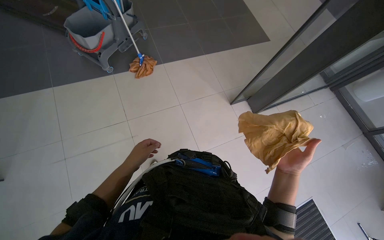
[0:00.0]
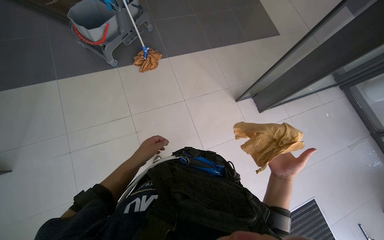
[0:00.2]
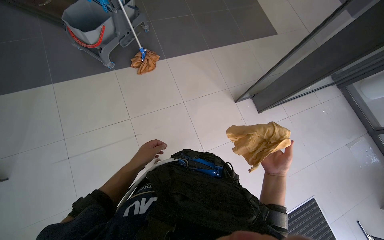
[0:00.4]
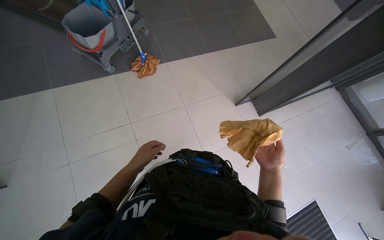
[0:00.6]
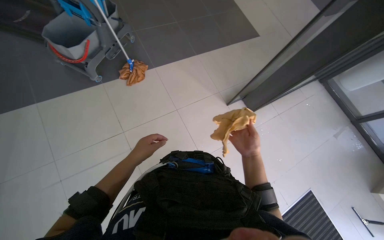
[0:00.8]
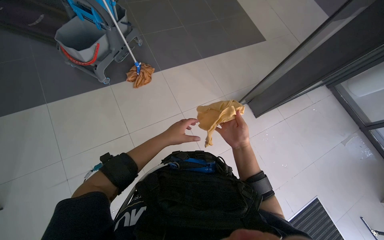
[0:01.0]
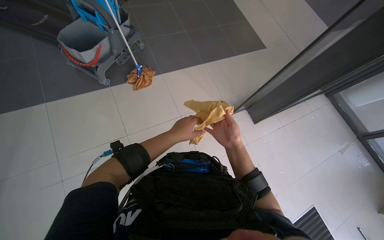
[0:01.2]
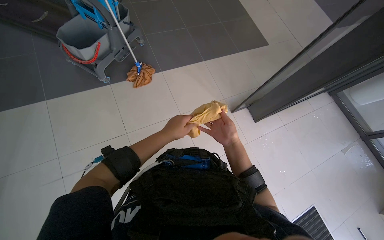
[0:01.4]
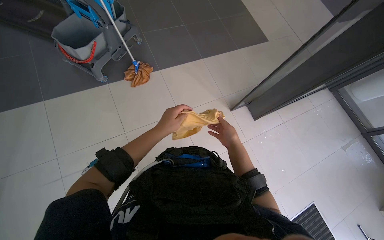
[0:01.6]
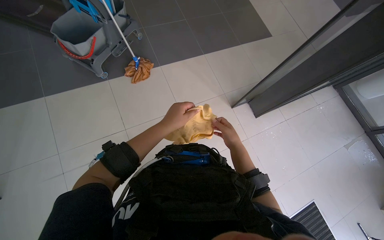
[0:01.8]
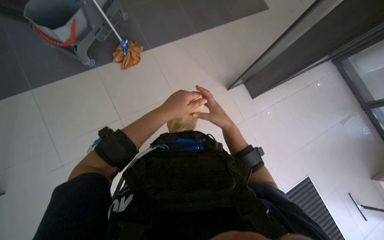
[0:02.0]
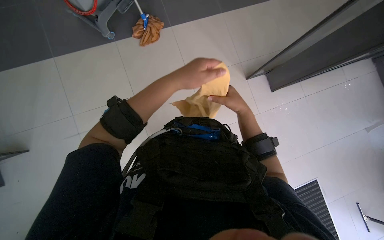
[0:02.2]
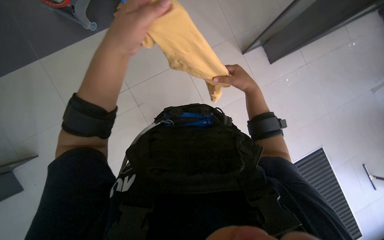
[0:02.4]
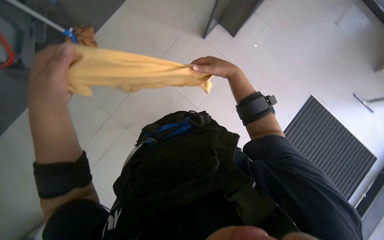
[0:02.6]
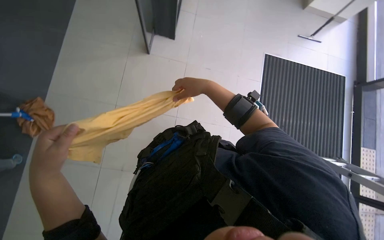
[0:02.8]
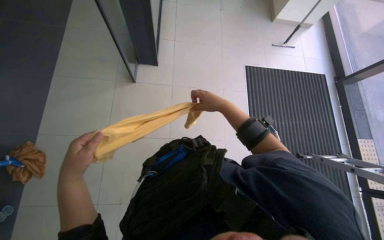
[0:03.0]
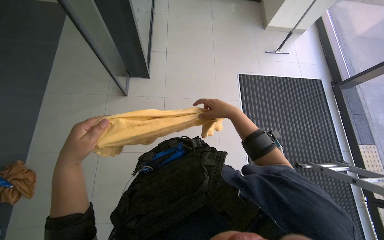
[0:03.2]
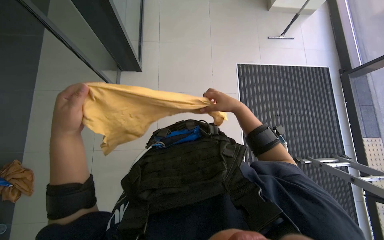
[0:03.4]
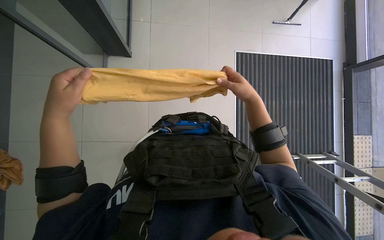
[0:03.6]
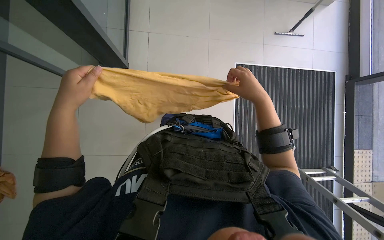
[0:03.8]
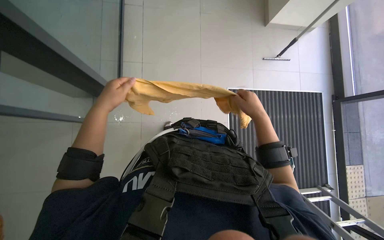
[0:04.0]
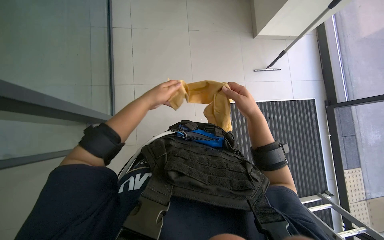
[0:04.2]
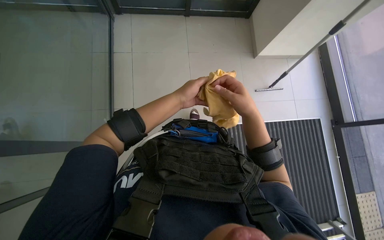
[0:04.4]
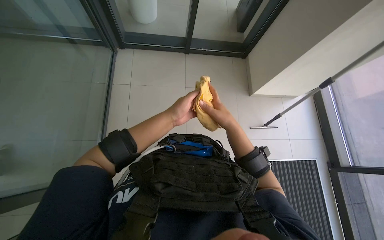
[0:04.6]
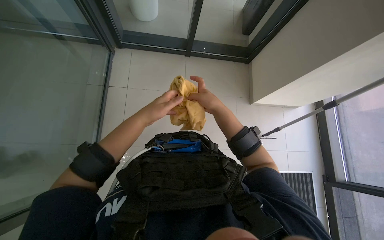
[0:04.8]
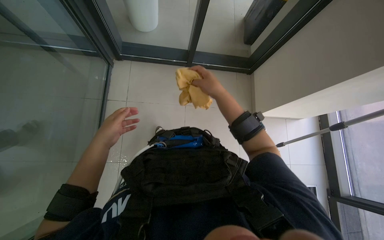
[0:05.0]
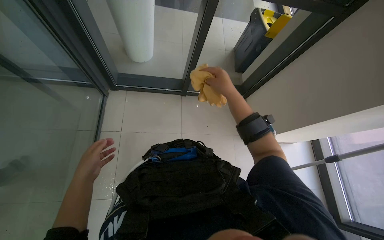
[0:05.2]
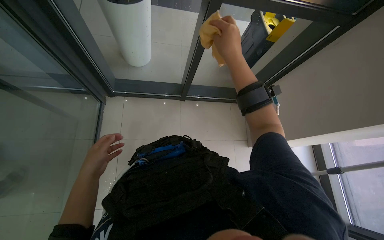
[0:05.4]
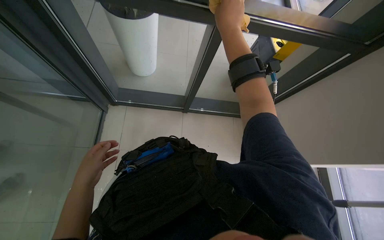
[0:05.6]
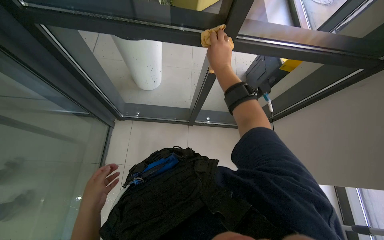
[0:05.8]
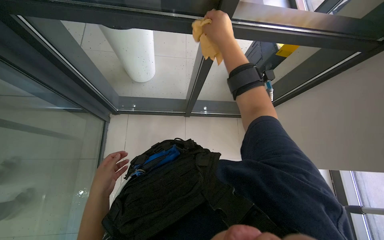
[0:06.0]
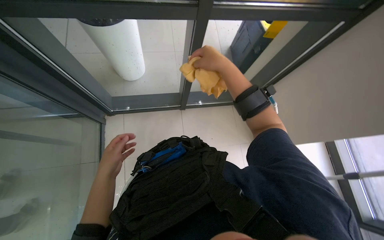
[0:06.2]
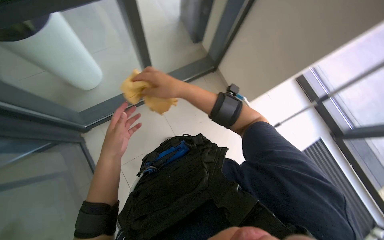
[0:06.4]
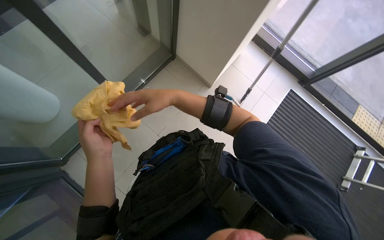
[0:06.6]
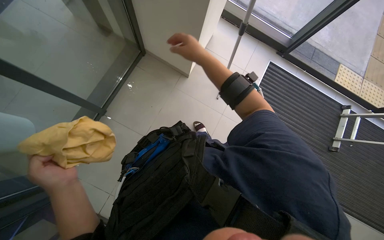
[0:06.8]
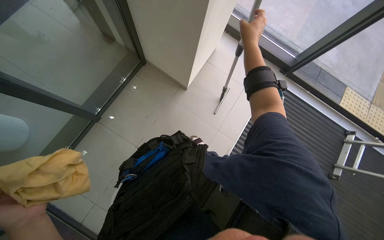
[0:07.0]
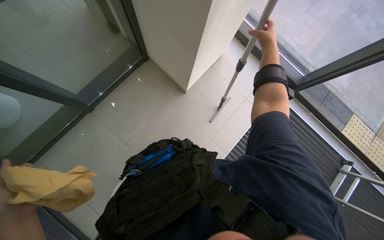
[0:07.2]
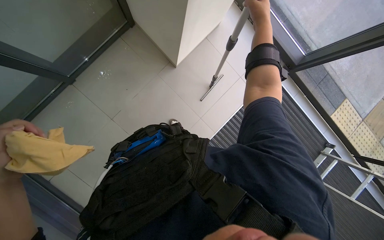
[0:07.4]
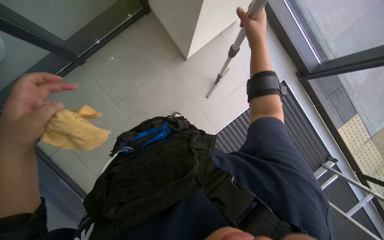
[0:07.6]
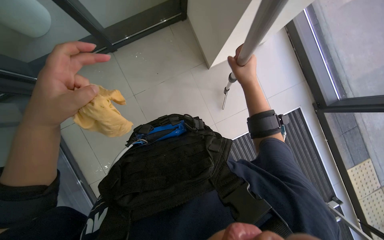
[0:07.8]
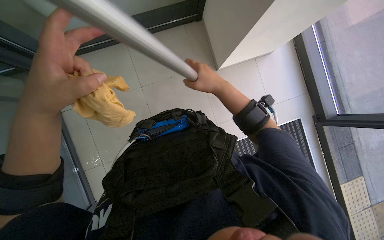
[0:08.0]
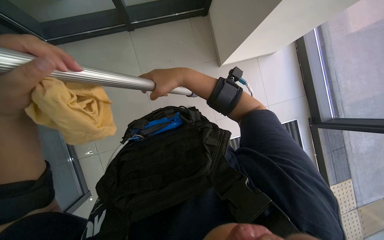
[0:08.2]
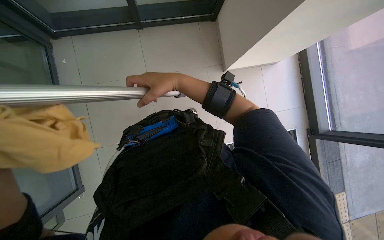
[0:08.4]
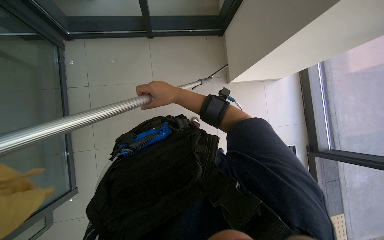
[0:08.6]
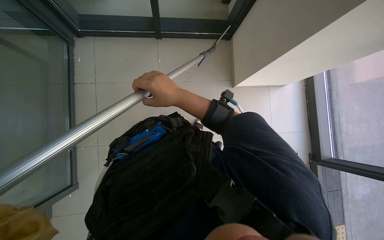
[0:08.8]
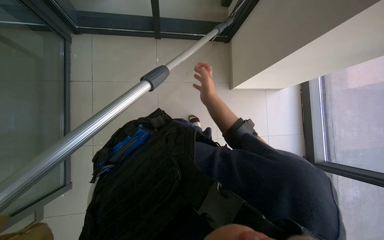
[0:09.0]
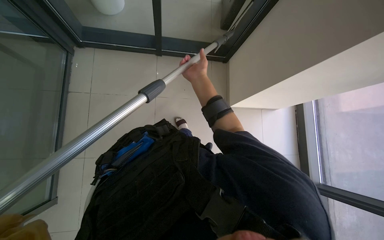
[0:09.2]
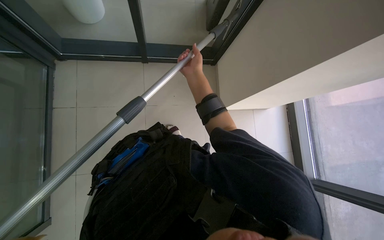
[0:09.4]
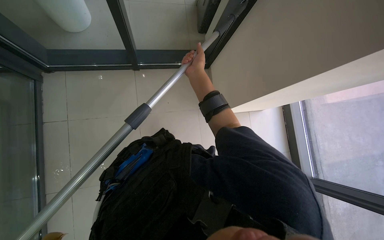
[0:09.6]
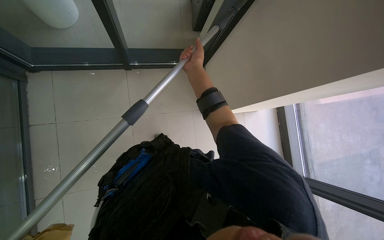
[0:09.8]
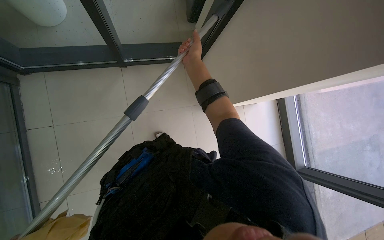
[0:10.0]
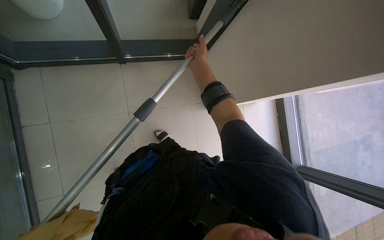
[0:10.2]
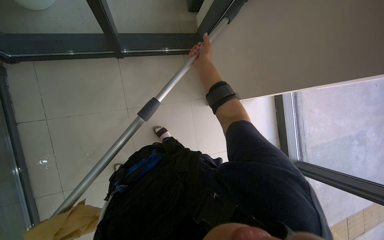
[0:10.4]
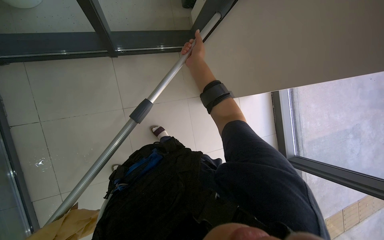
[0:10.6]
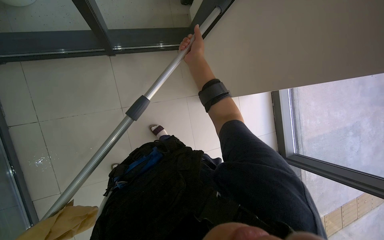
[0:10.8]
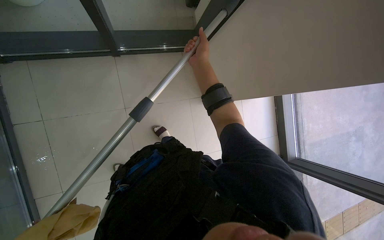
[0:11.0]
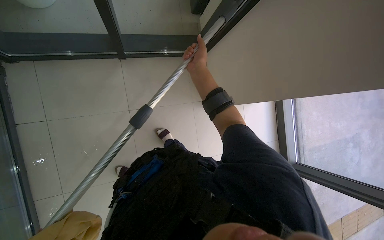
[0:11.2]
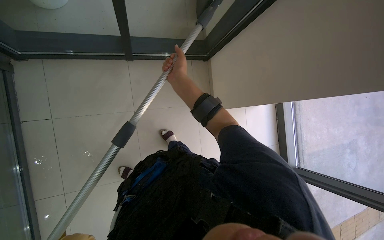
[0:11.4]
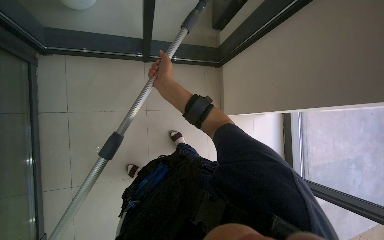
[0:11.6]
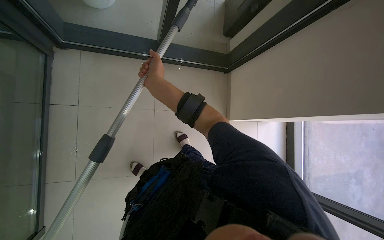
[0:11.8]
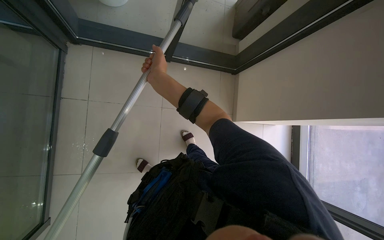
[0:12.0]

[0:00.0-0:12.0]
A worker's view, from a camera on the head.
Job: cleaning windows.
The whole recording: Cleaning glass. The worker uses an extended squeegee pole to clean the upper section of a glass.
0:00.0 to 0:01.6: The right hand travels farther from the camera, to the left and up the picture by some 30 cm. The left hand travels up the picture and to the right by approximately 25 cm.
0:01.6 to 0:03.0: The camera pitches downward, by about 15 degrees. Everything in view rotates some 40 degrees counterclockwise.
0:04.4 to 0:06.0: The view tilts approximately 20 degrees upward. The left hand goes approximately 15 cm to the left. Meanwhile the right hand shifts approximately 50 cm up the picture.
0:06.0 to 0:07.6: The wearer's head swings roughly 35 degrees to the right. The view tilts some 30 degrees downward.
0:07.6 to 0:09.0: The scene turns approximately 35 degrees clockwise in the picture. The right hand heads to the left, covering roughly 25 cm.
0:09.0 to 0:10.4: The right hand moves up the picture and farther from the camera, about 20 cm.
0:10.4 to 0:12.0: The right hand moves to the left and nearer to the camera, roughly 25 cm.

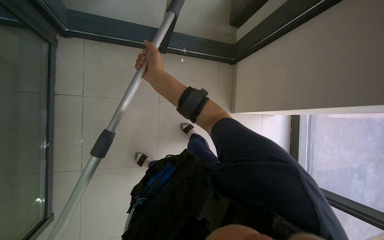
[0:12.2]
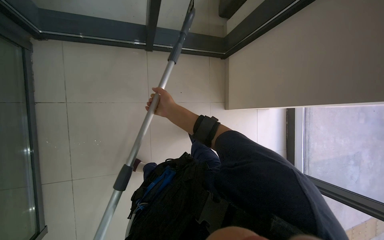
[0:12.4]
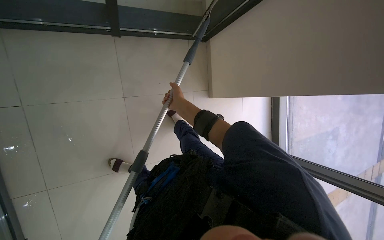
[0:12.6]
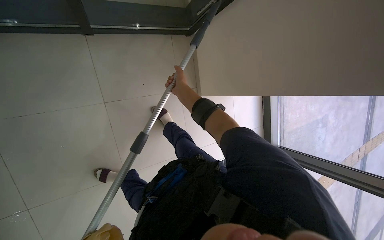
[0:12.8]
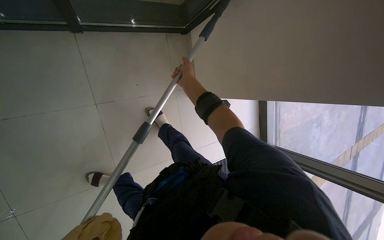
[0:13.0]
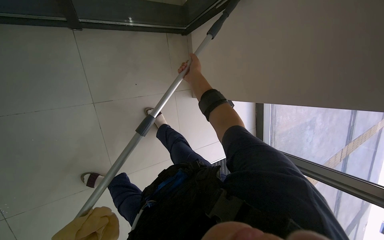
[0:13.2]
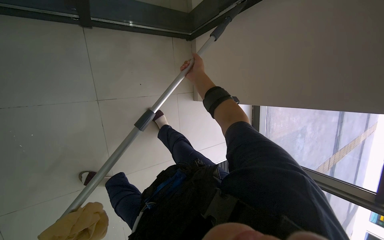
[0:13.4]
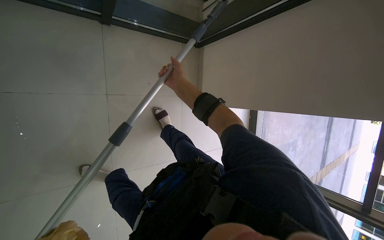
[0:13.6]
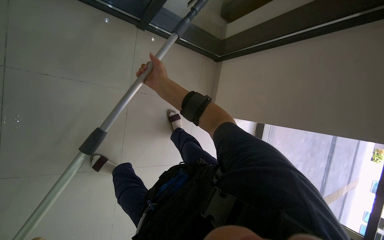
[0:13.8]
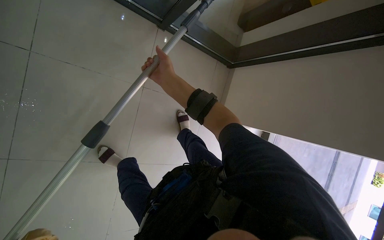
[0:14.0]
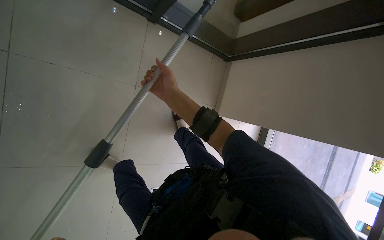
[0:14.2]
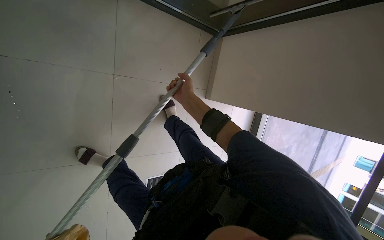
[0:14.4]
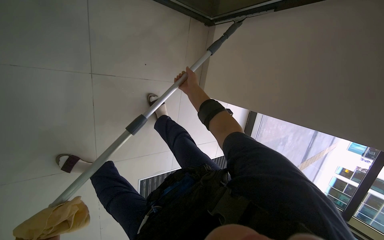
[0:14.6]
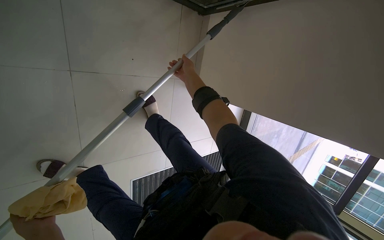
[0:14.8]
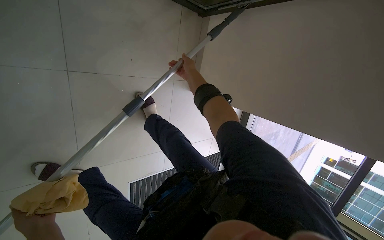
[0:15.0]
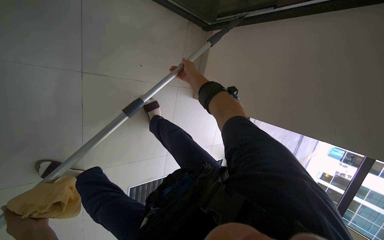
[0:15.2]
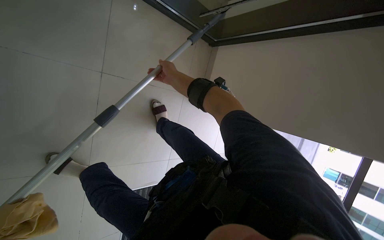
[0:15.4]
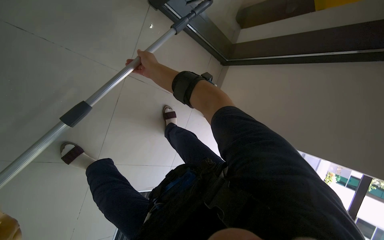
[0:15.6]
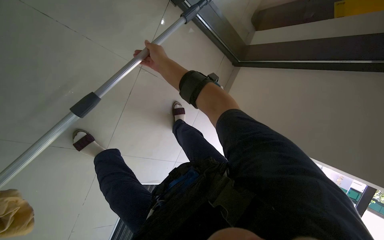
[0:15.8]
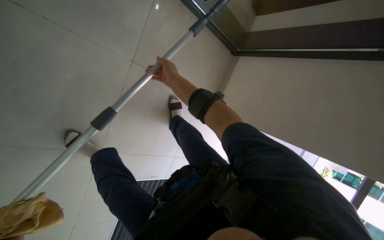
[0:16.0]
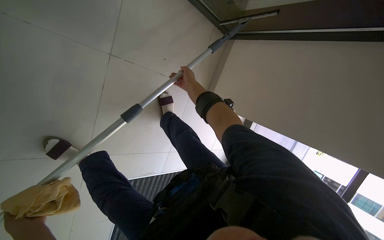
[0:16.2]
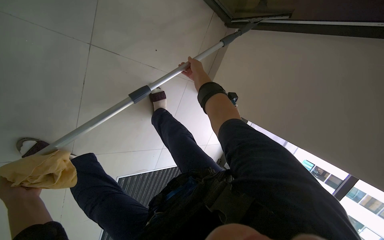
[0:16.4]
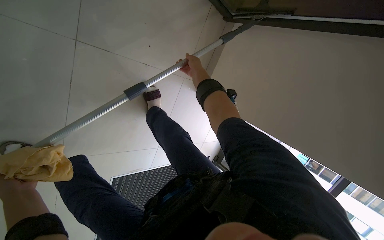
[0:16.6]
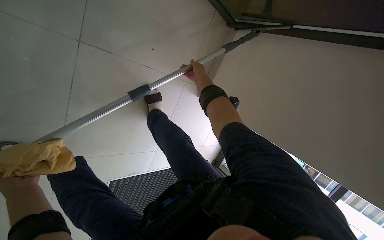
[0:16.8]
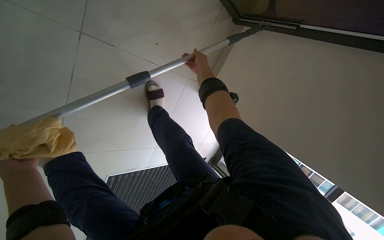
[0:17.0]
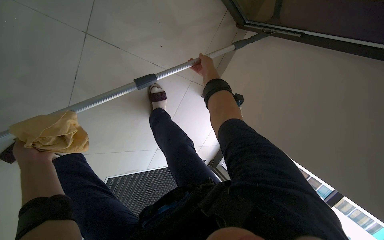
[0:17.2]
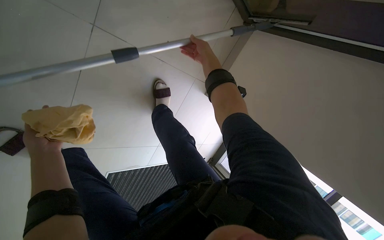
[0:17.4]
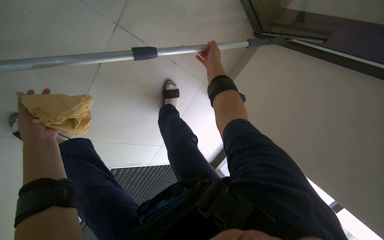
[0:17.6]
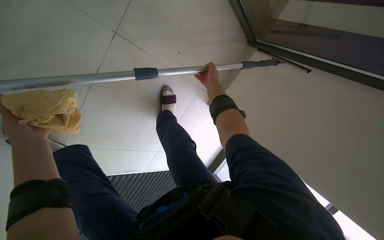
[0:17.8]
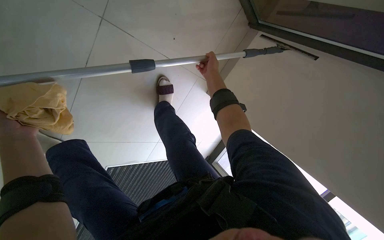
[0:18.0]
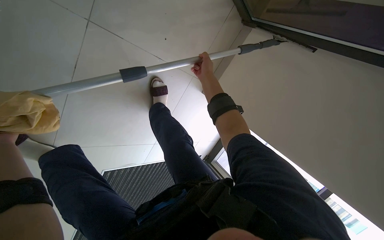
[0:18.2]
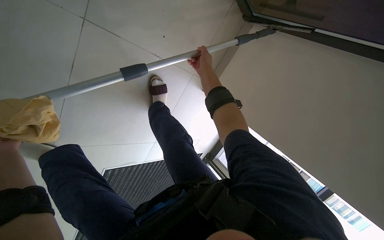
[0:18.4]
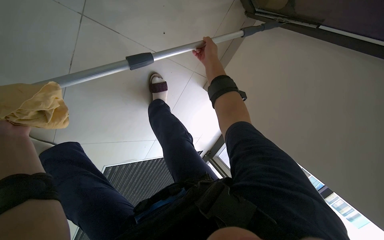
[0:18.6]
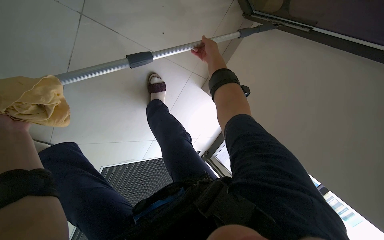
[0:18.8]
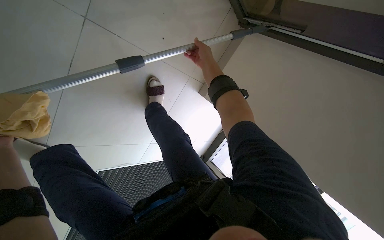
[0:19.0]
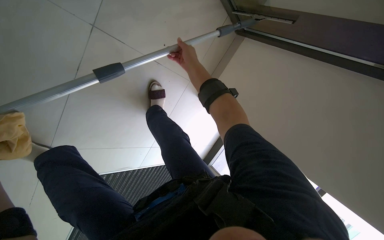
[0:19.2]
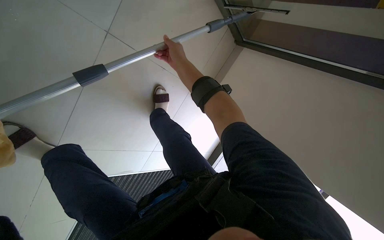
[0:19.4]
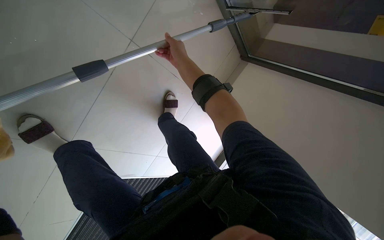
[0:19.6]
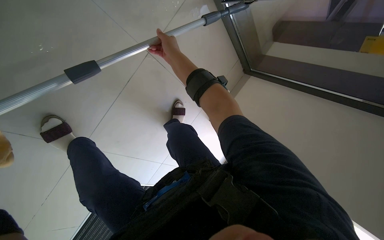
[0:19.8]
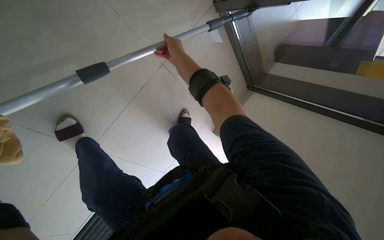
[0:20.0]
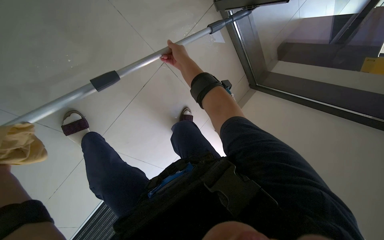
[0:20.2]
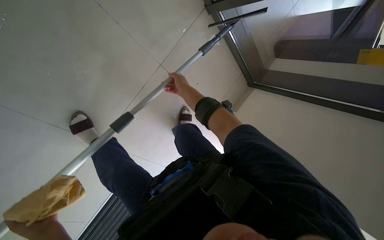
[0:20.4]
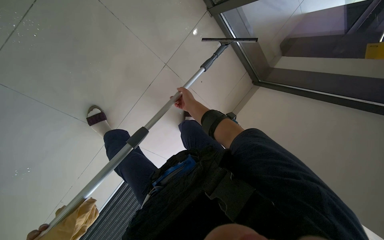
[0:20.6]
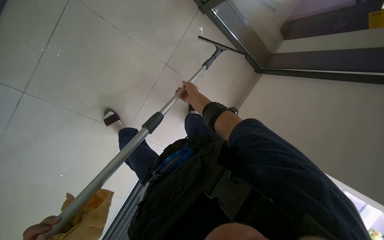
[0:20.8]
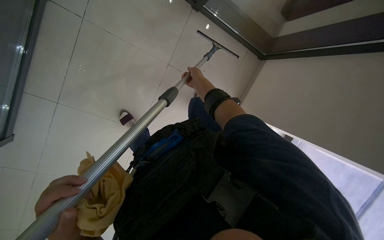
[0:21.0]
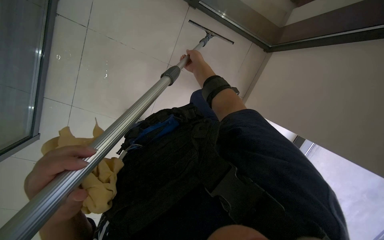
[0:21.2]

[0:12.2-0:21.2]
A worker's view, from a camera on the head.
Job: cleaning windows.
The whole recording: Cleaning glass. The worker uses an extended squeegee pole to clean the upper section of a glass.
0:15.2 to 0:16.6: The view tilts approximately 15 degrees downward.
0:18.2 to 0:19.8: The right hand travels nearer to the camera by some 25 cm.
